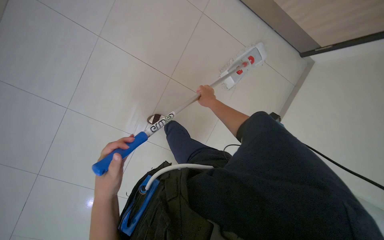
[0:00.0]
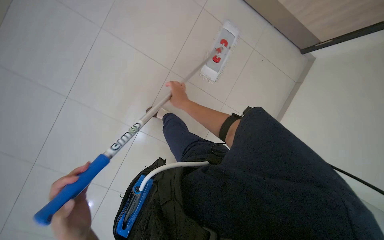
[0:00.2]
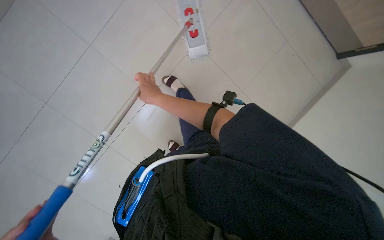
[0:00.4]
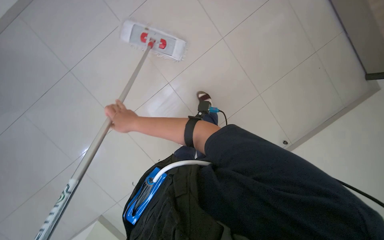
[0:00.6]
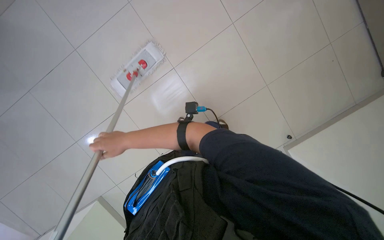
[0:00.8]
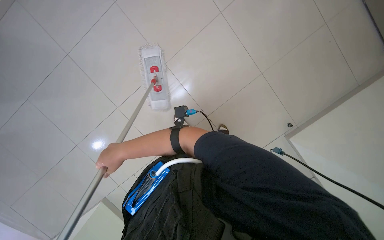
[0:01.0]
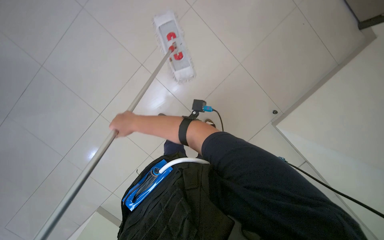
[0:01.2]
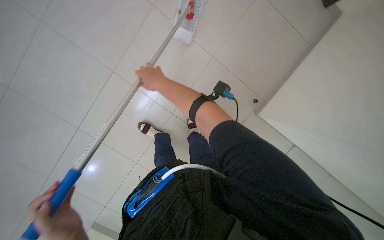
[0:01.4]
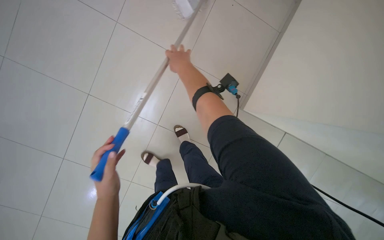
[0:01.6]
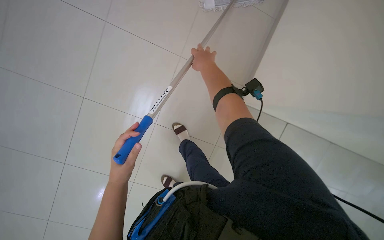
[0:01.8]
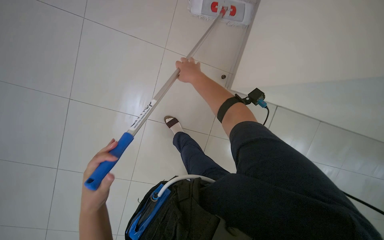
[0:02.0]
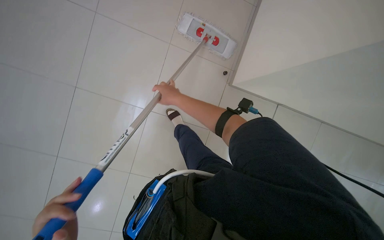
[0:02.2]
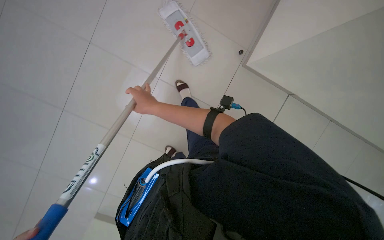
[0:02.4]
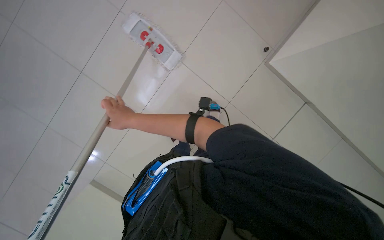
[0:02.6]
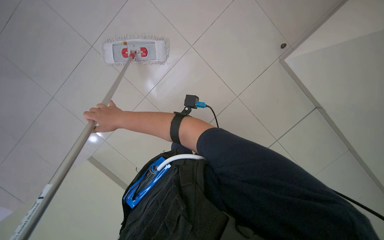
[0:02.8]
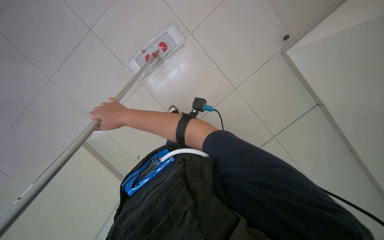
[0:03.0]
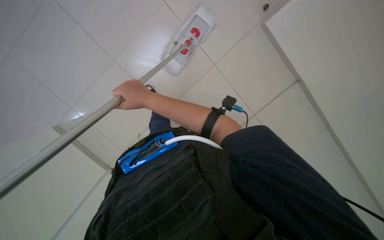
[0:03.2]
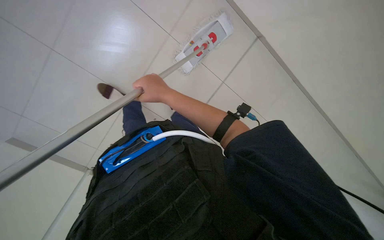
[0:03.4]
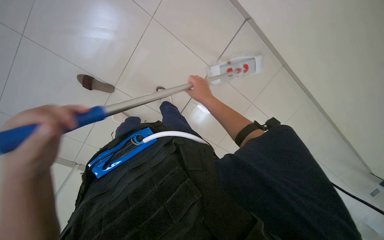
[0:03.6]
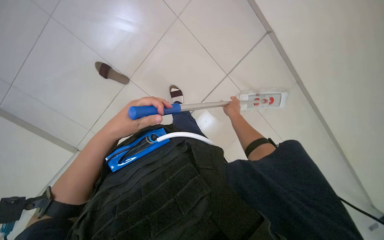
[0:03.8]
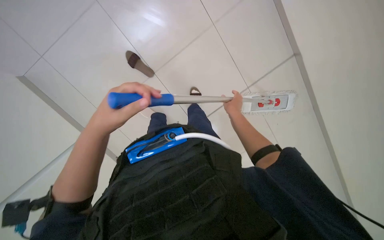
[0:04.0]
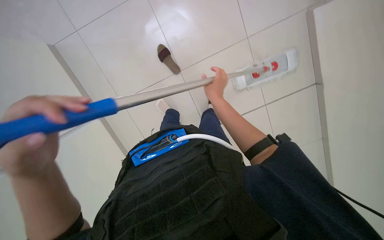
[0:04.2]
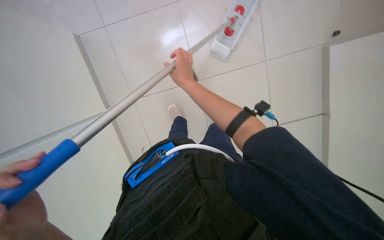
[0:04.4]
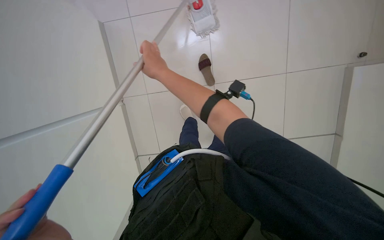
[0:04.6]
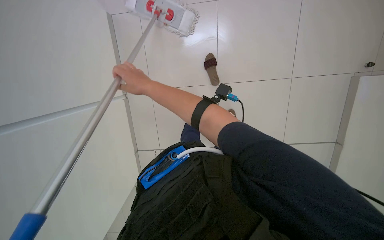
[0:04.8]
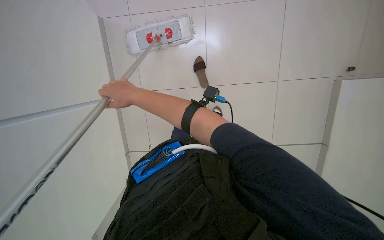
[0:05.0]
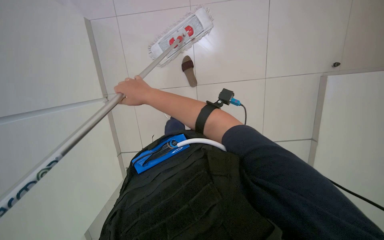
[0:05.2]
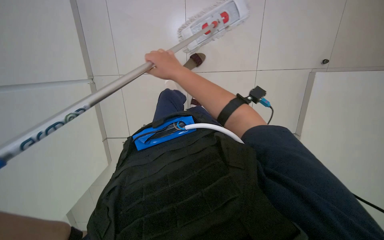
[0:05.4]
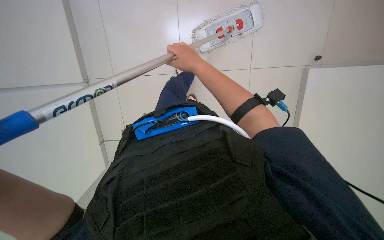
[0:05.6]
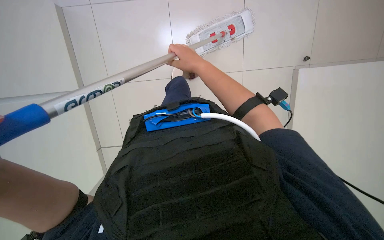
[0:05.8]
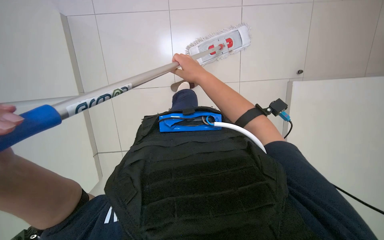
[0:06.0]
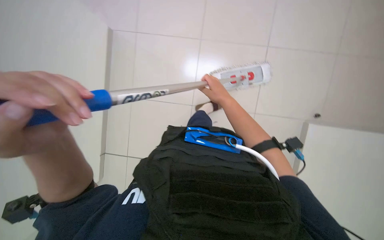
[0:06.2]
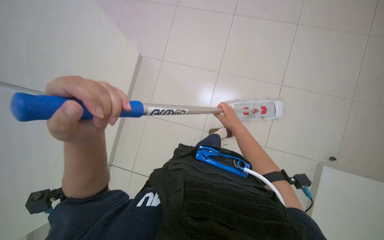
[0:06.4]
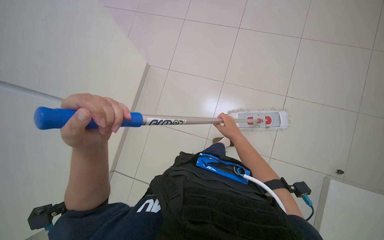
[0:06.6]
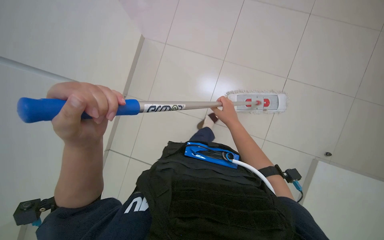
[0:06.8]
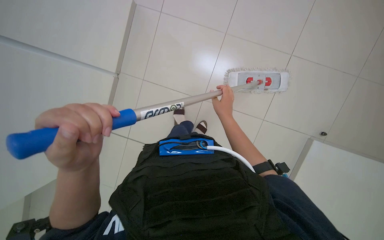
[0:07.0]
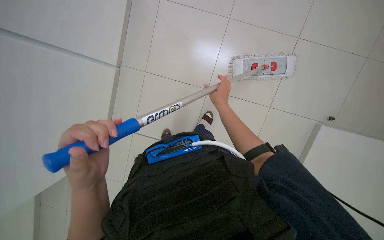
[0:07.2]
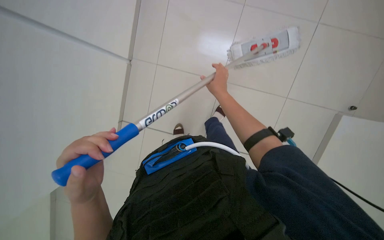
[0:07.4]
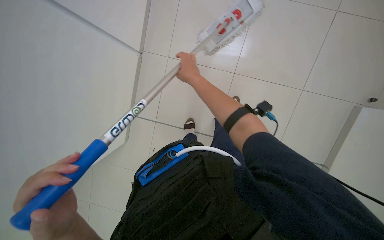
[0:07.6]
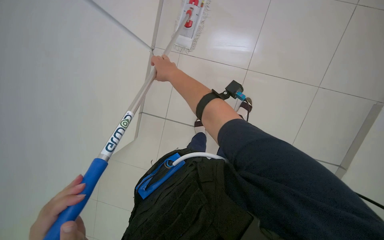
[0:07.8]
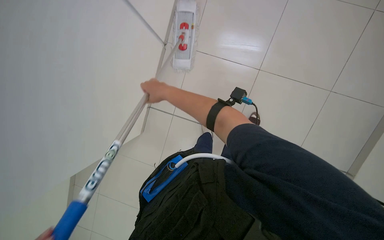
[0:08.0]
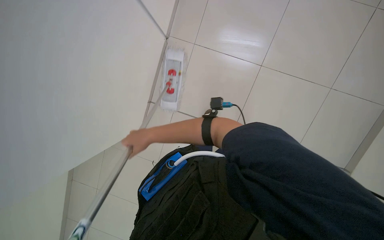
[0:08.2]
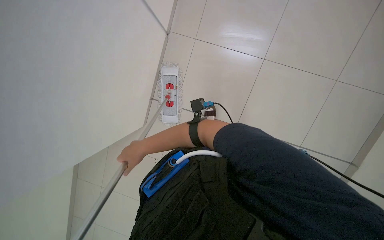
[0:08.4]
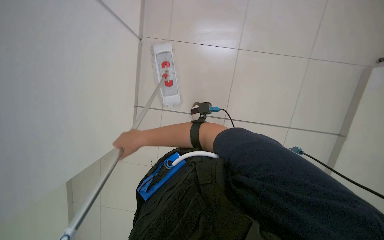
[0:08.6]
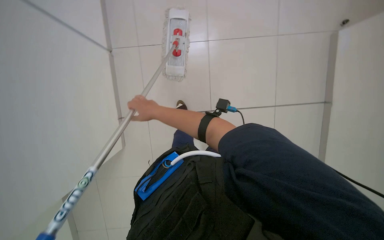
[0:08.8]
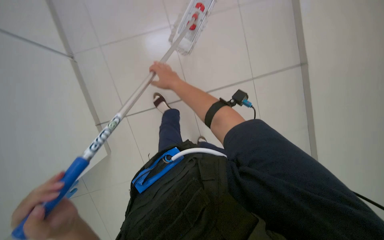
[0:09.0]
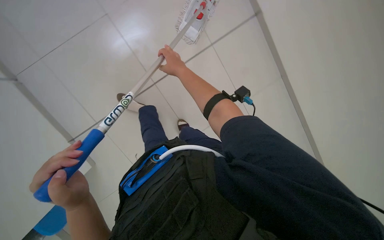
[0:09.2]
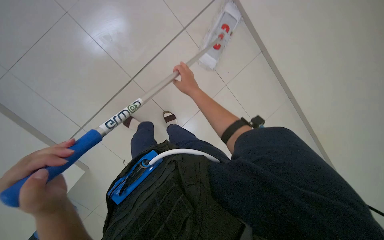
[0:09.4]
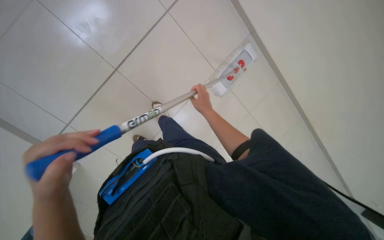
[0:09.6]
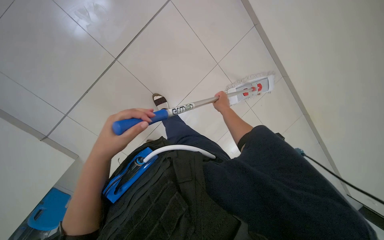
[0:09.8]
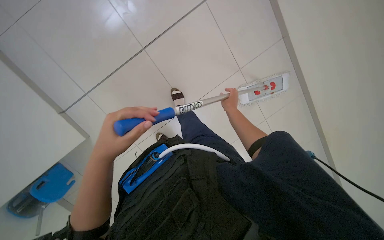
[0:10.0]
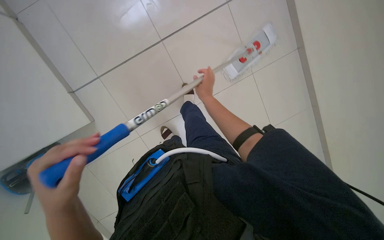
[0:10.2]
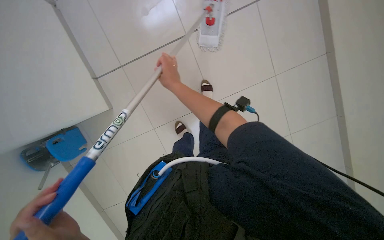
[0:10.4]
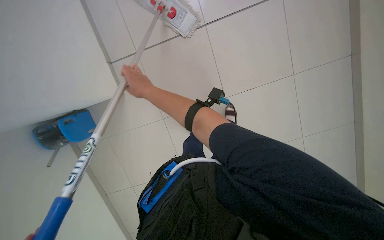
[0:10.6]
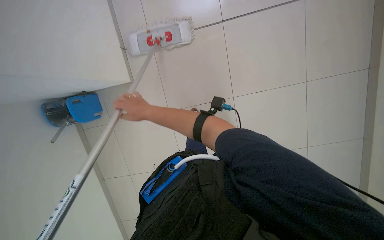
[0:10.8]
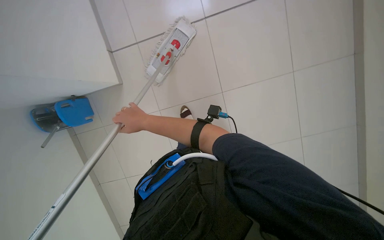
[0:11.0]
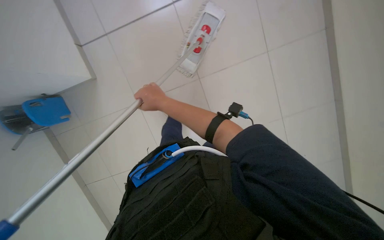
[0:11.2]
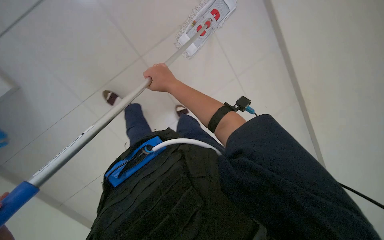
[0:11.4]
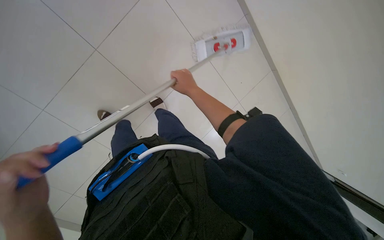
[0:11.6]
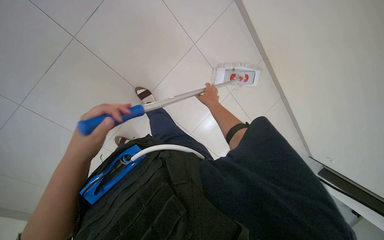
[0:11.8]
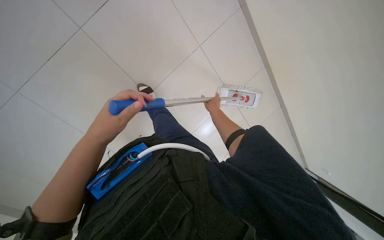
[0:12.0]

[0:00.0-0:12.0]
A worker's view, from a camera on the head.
Job: mopping floor.
The whole recording: Mopping office floor. The worker mops the office floor with a mop.
0:00.0 to 0:01.6: The right hand travels to the left and back again, some 25 cm each way.
0:01.6 to 0:03.0: The camera pitches downward, by about 20 degrees. The right hand heads to the left, covering approximately 25 cm.
0:04.4 to 0:06.0: The camera sweeps to the left, by approximately 25 degrees.
0:06.0 to 0:07.6: The camera sweeps to the left, by roughly 15 degrees.
0:07.6 to 0:09.0: The wearer looks about 25 degrees further upward. The scene turns some 35 degrees counterclockwise in the picture.
0:09.0 to 0:10.4: The right hand goes to the right and returns, approximately 15 cm each way.
0:10.4 to 0:12.0: The right hand travels to the right and farther from the camera by some 20 cm.

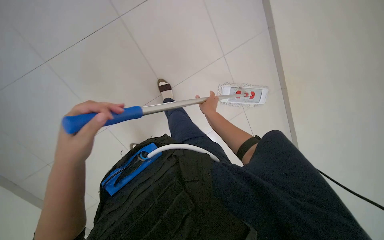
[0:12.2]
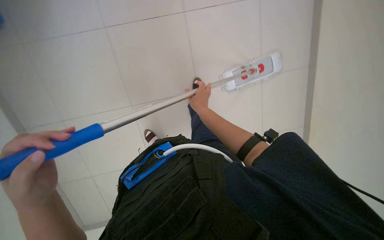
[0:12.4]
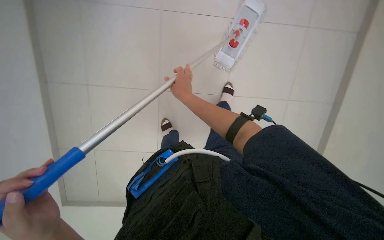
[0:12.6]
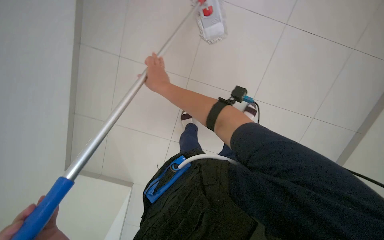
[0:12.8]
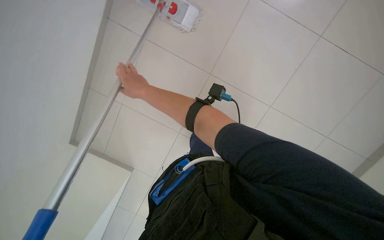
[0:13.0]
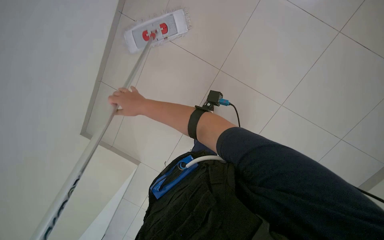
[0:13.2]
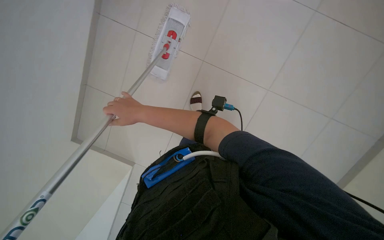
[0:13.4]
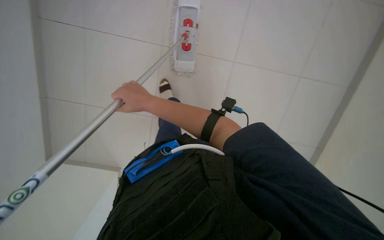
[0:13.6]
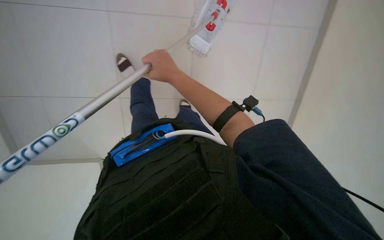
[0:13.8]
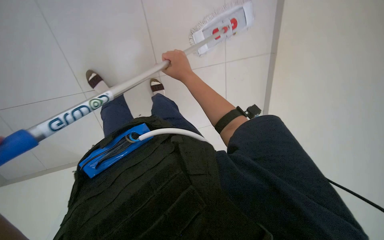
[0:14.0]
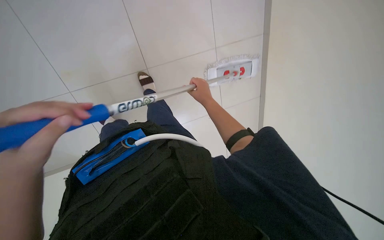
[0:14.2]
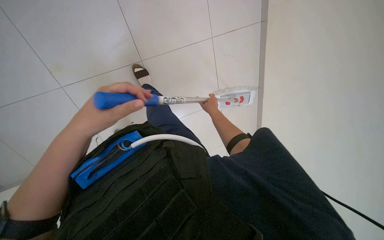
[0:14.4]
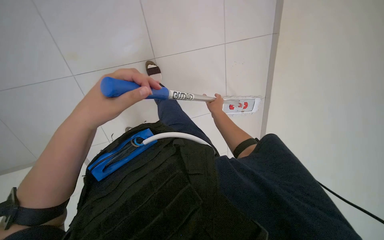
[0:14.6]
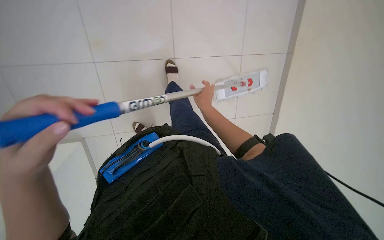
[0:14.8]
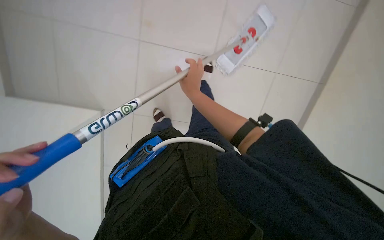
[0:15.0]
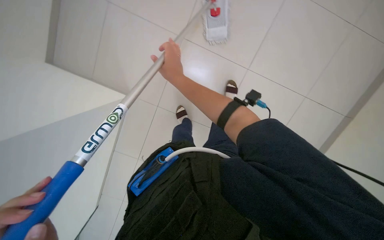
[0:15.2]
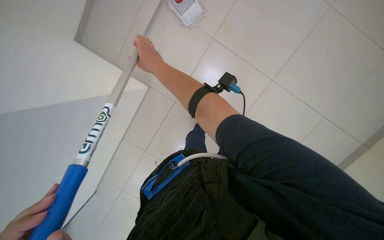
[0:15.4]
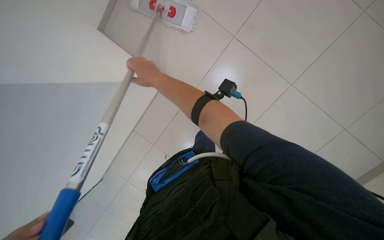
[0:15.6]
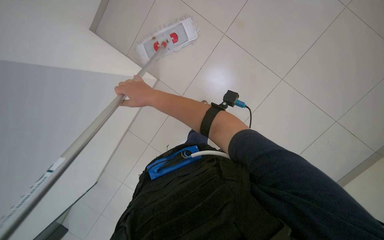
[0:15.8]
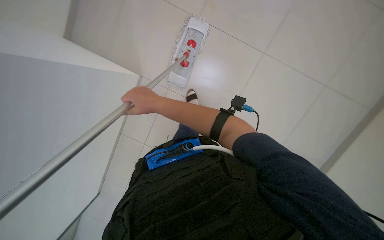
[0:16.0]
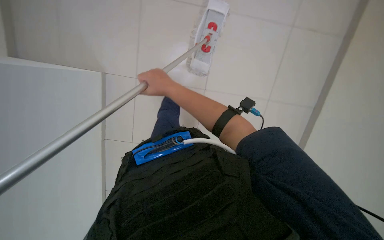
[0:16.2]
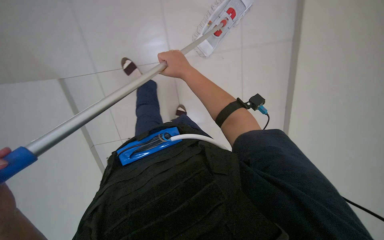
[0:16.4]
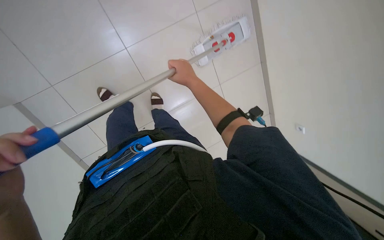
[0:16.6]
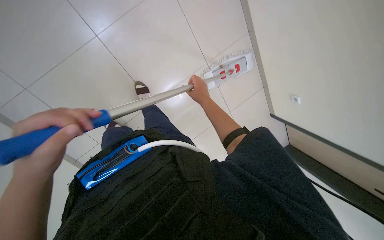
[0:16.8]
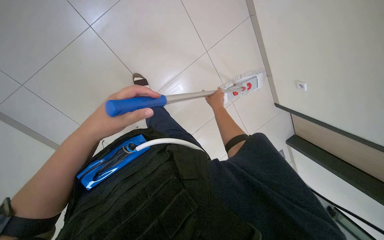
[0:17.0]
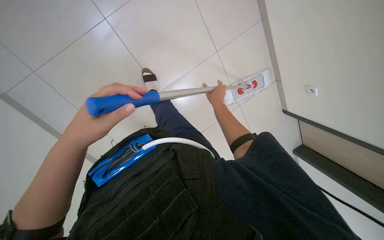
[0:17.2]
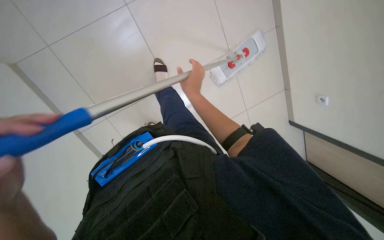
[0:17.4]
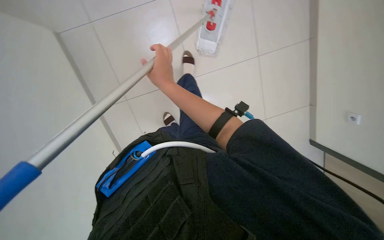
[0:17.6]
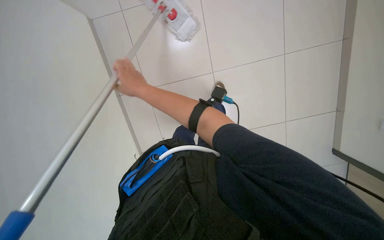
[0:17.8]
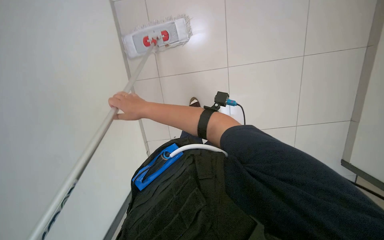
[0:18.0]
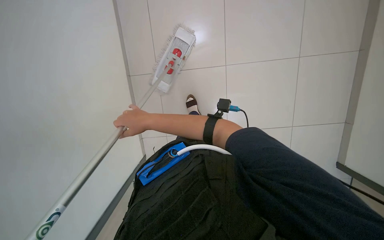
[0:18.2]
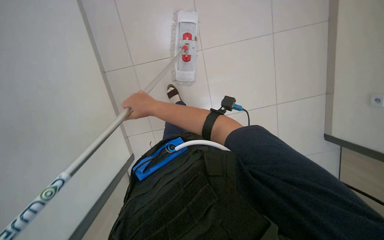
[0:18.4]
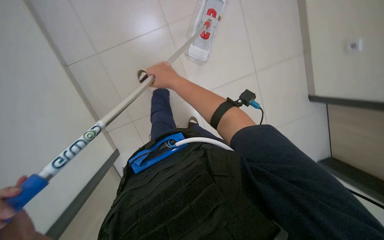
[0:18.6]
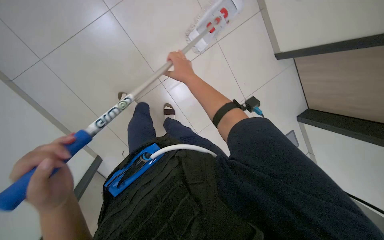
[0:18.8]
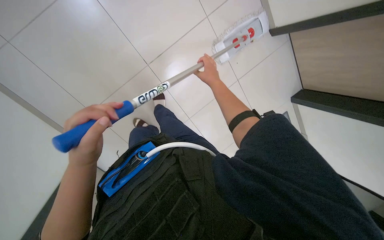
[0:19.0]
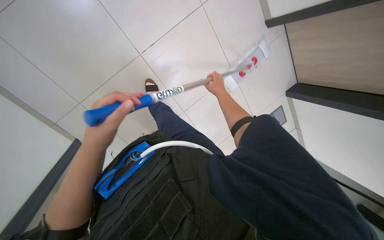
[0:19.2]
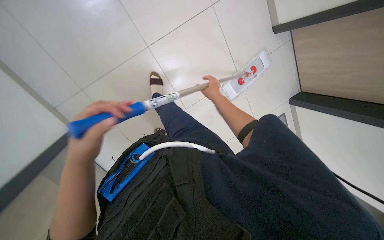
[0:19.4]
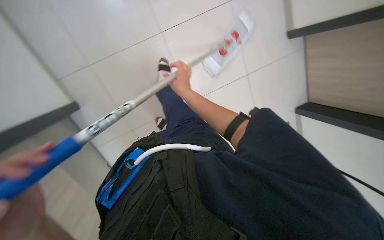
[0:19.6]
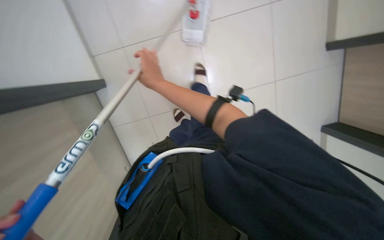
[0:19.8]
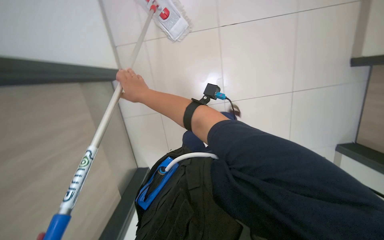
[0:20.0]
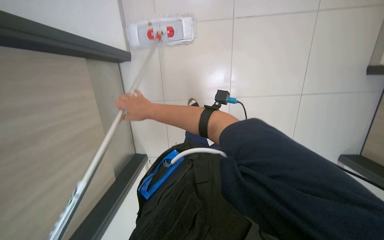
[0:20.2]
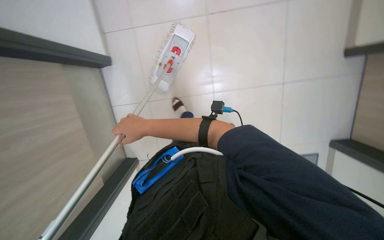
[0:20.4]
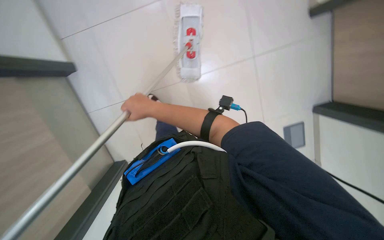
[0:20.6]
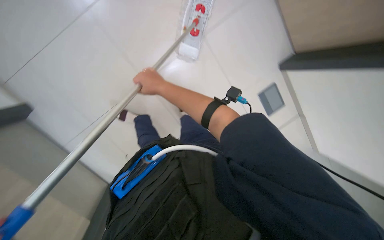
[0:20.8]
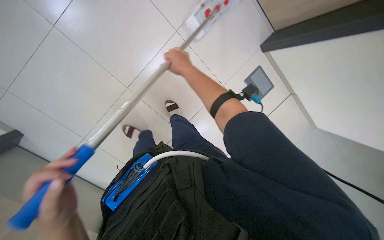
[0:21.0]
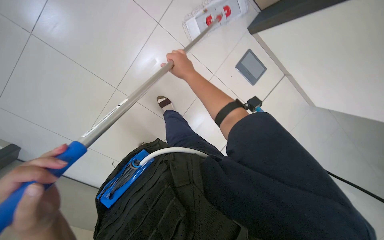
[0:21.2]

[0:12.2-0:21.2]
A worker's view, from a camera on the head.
Job: mopping floor.
The whole recording: Mopping office floor. The worker mops the office floor with a mop.
0:12.2 to 0:13.8: The camera sweeps to the left, by roughly 20 degrees. The right hand goes approximately 35 cm to the left and nearer to the camera.
0:13.8 to 0:15.2: The right hand travels farther from the camera and back again, some 15 cm each way.
0:16.6 to 0:18.2: The view pans to the left by roughly 20 degrees. The camera pitches upward, by some 15 degrees. The right hand shifts about 30 cm to the left, nearer to the camera and down the picture.
0:18.2 to 0:19.8: The right hand reaches some 20 cm to the right, then returns.
